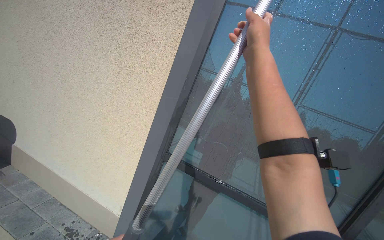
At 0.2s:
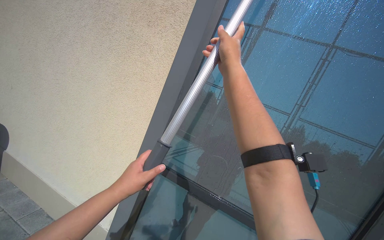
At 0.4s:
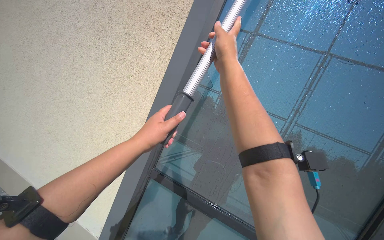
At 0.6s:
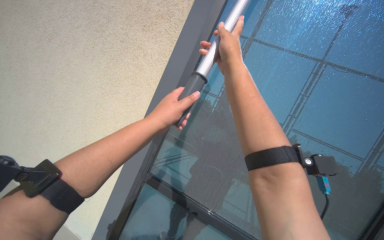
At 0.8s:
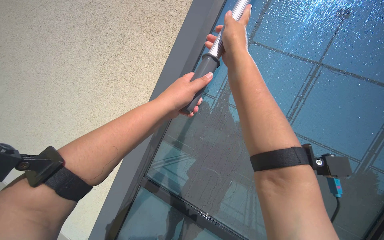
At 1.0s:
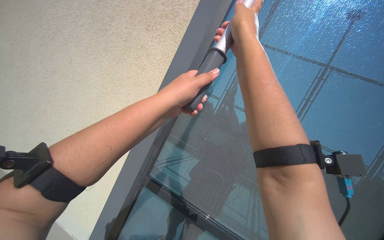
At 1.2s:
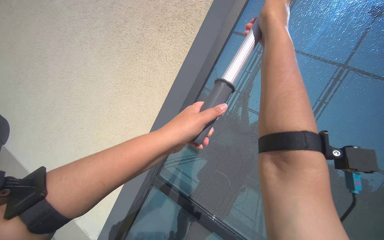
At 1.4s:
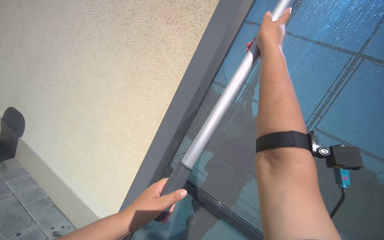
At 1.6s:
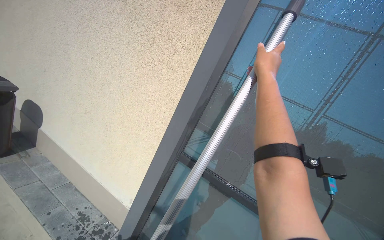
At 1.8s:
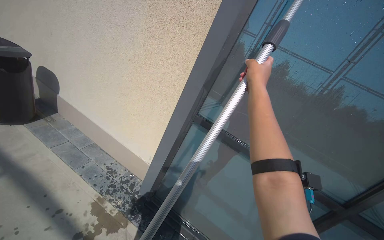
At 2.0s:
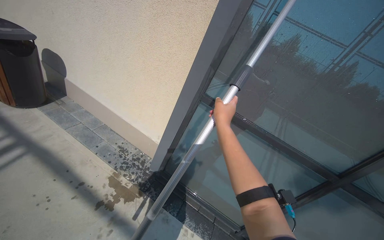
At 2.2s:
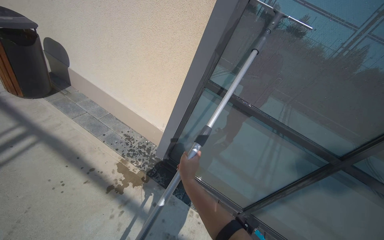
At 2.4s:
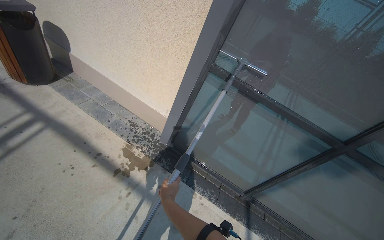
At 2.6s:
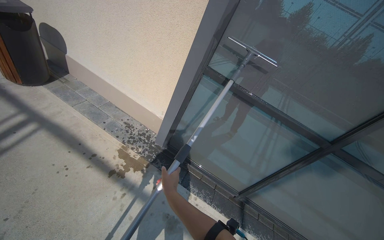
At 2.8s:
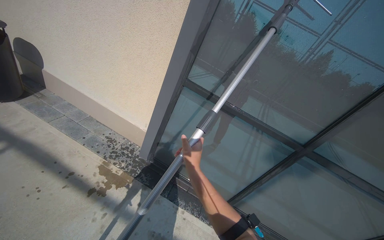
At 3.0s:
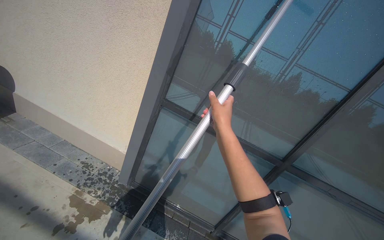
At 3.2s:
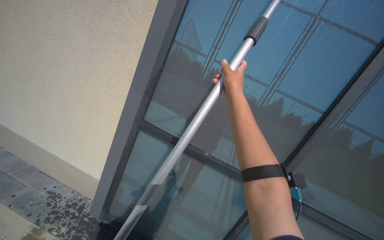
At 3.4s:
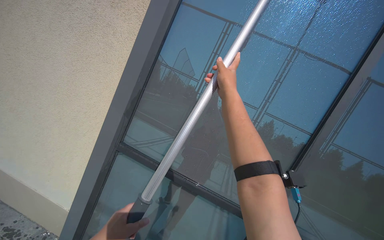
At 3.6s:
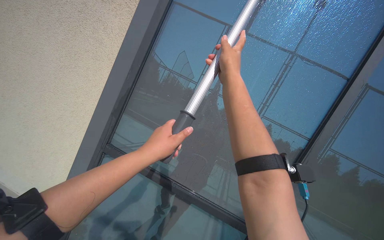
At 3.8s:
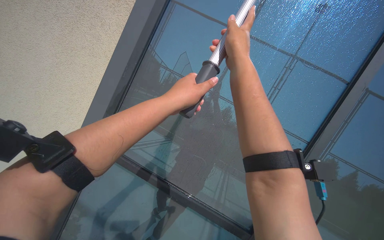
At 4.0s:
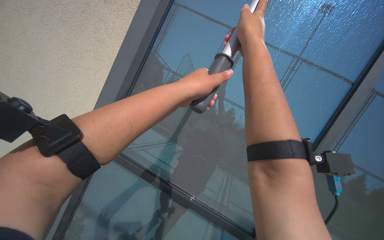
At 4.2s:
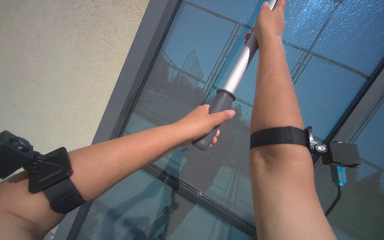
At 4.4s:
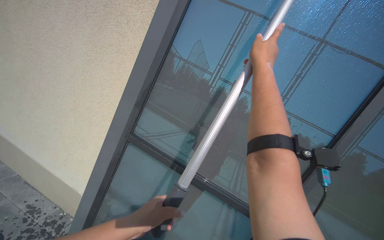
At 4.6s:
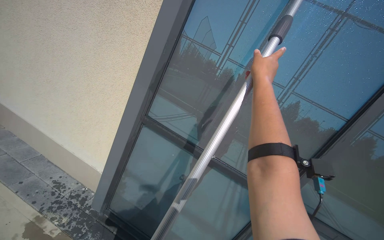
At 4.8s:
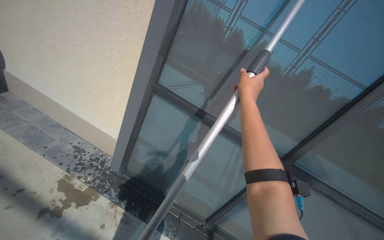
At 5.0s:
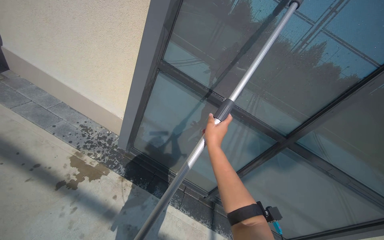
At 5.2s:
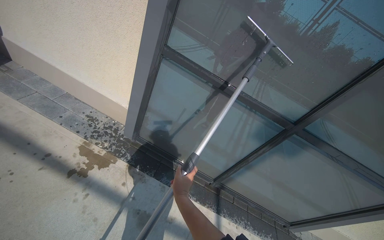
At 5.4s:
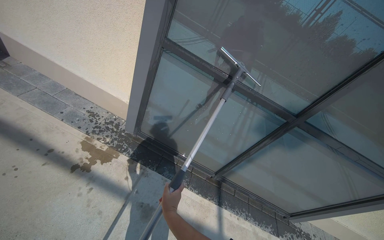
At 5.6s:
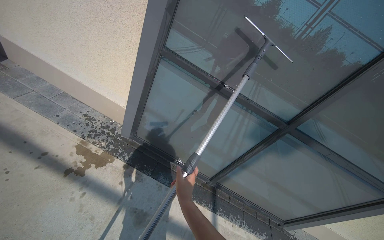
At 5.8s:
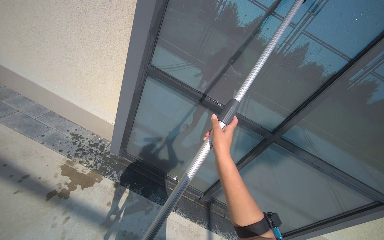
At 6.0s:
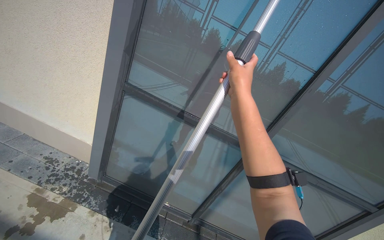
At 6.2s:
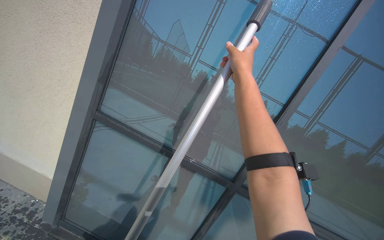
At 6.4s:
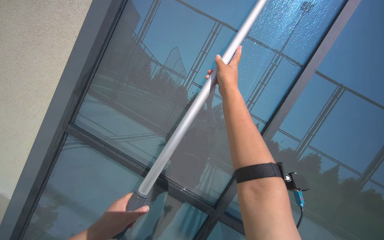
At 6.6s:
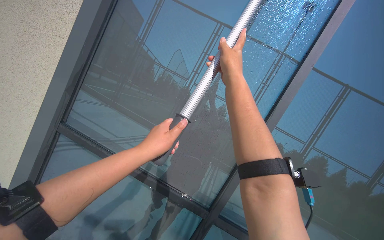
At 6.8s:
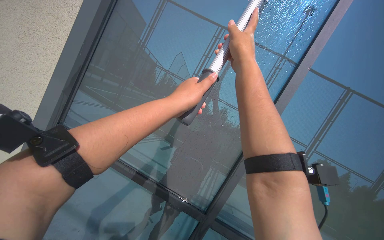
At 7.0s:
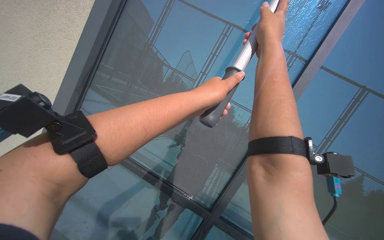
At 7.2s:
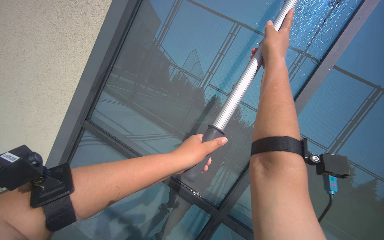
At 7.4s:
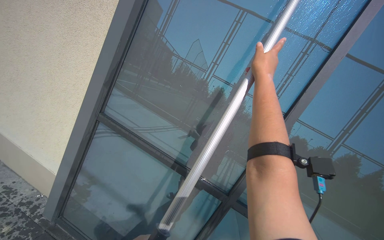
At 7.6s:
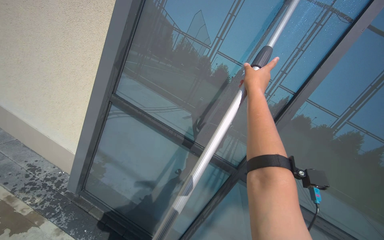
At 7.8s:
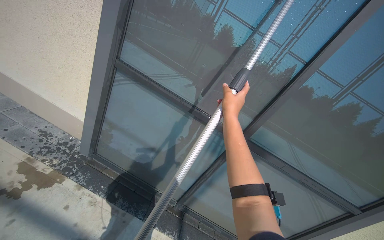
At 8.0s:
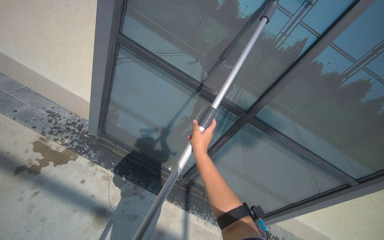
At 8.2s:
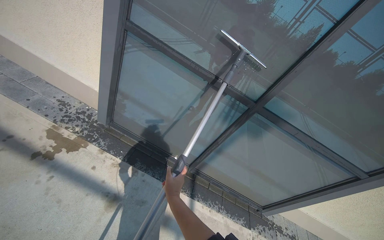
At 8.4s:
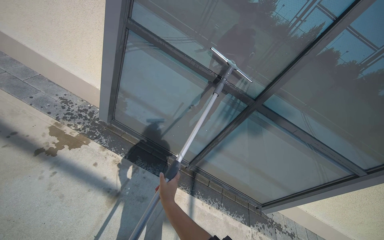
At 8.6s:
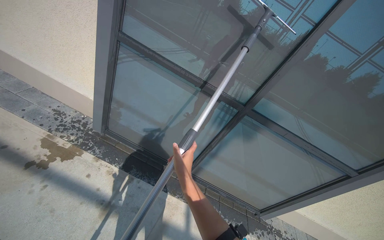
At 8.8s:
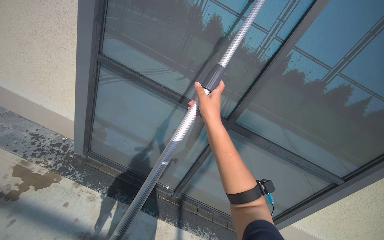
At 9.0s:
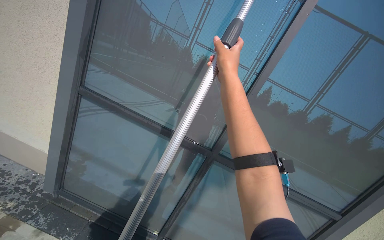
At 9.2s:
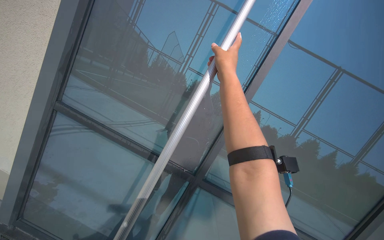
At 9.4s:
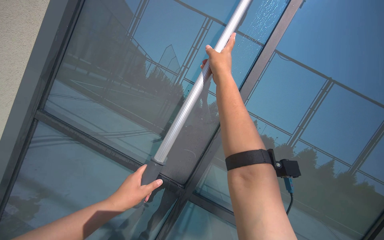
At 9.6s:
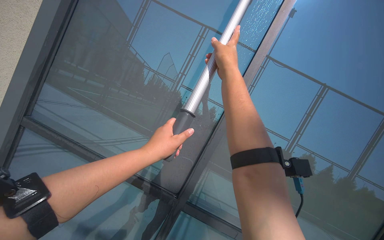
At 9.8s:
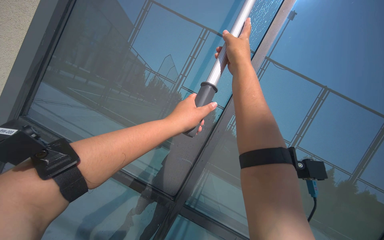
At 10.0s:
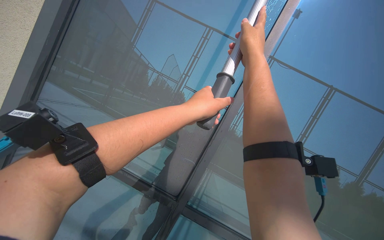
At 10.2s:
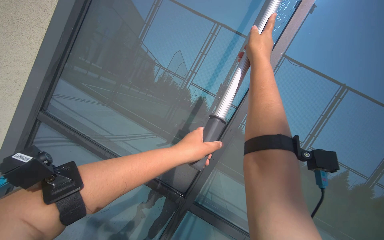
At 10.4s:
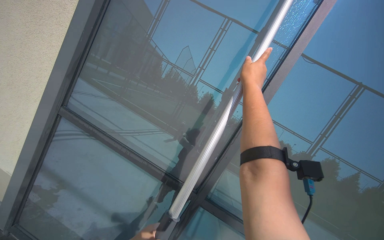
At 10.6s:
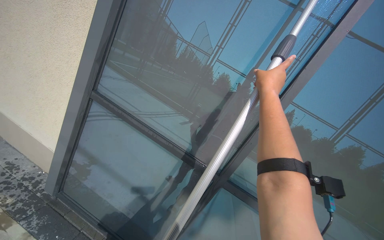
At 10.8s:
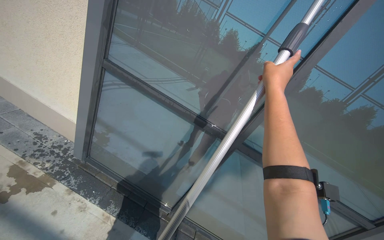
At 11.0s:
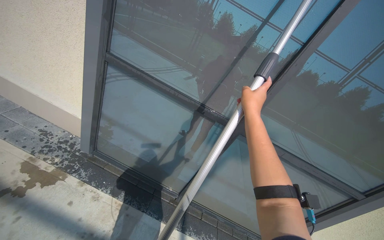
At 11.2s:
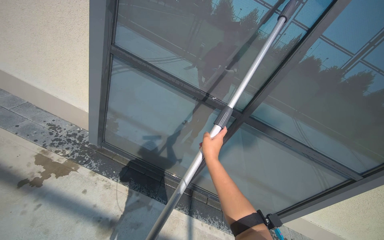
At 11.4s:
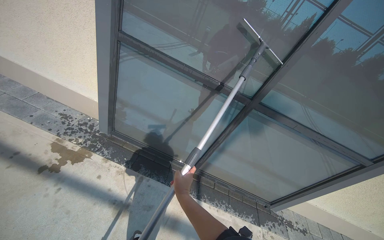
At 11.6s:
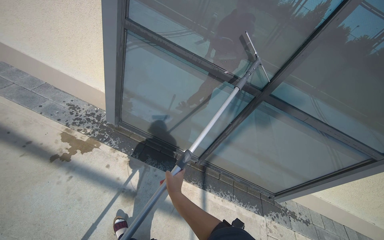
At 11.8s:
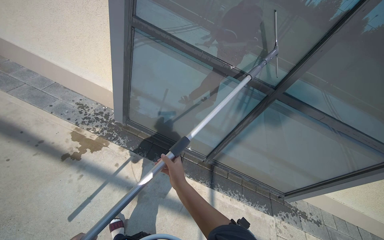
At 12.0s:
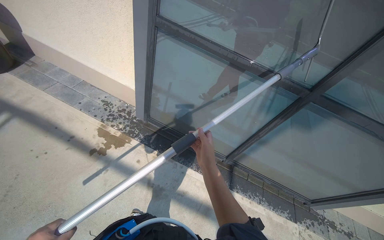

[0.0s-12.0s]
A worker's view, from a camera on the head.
Job: wiping surfaces.
The whole recording: Cleaning glass window with squeegee. The worker cleans the glass window using a squeegee, then a long pole with a squeegee attachment.
1.6s to 3.0s: The view tips downward by about 15 degrees.
3.0s to 4.4s: The wearer looks about 15 degrees further upward. The right hand goes roughly 40 cm to the right and up the picture.
4.4s to 6.0s: The camera pitches downward, by some 20 degrees.
6.0s to 7.6s: The right hand goes nearer and farther, about 10 cm each way, reversing 2 times.
7.6s to 9.0s: The right hand reaches some 60 cm down the picture, then returns.
9.0s to 10.4s: The wearer looks about 15 degrees further upward. The right hand goes roughly 15 cm to the right.
10.4s to 12.0s: The camera sweeps to the left, by roughly 20 degrees. The view tips downward by approximately 40 degrees.

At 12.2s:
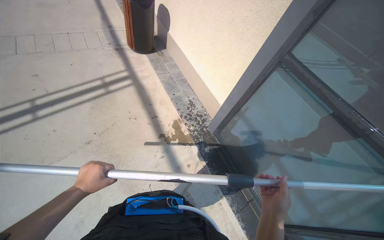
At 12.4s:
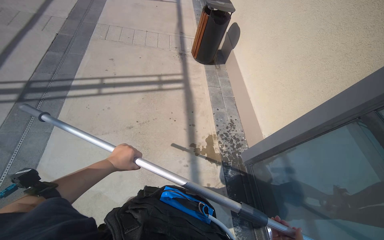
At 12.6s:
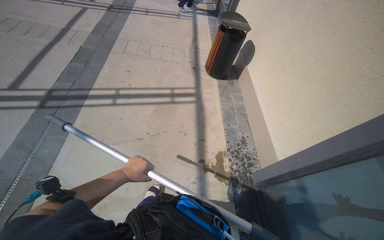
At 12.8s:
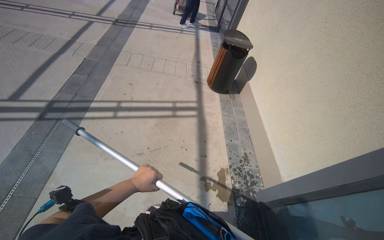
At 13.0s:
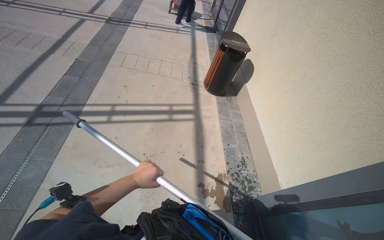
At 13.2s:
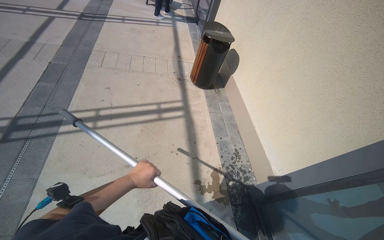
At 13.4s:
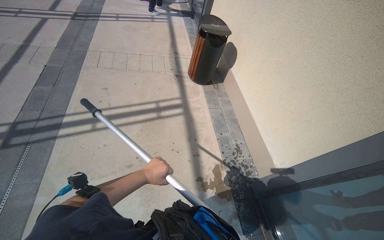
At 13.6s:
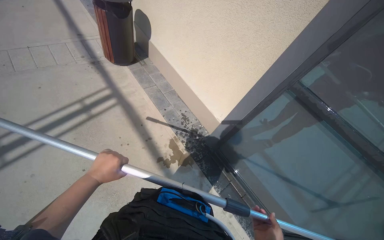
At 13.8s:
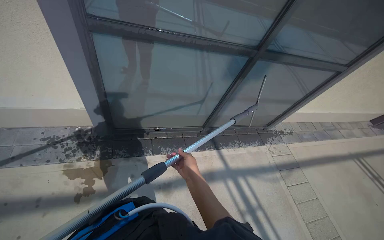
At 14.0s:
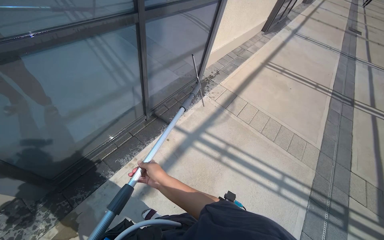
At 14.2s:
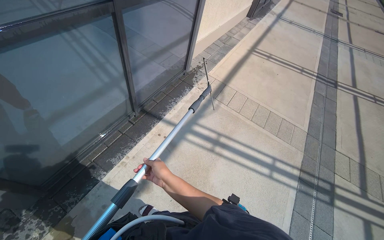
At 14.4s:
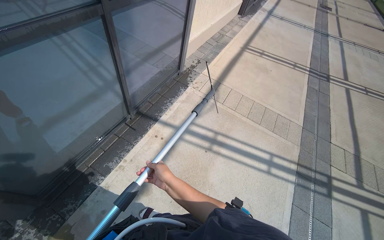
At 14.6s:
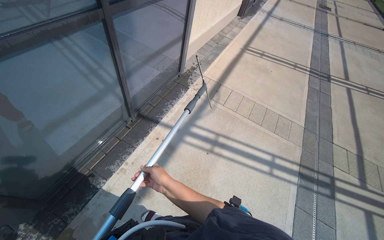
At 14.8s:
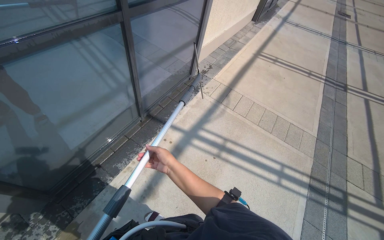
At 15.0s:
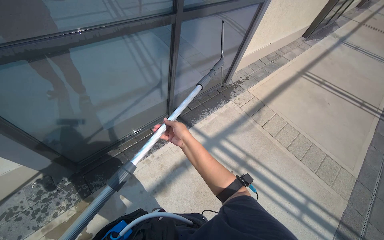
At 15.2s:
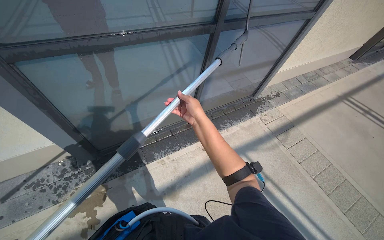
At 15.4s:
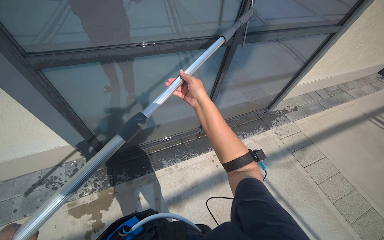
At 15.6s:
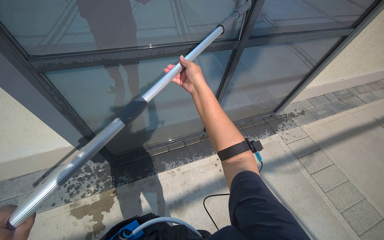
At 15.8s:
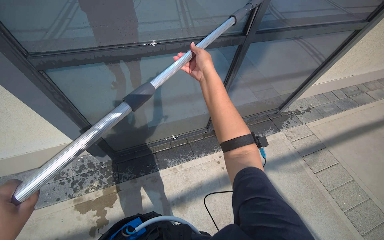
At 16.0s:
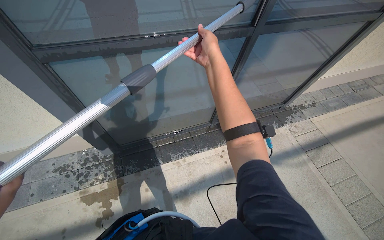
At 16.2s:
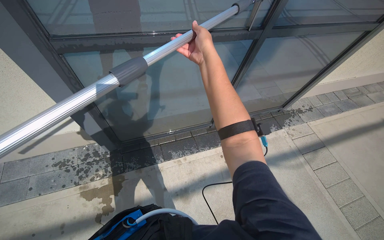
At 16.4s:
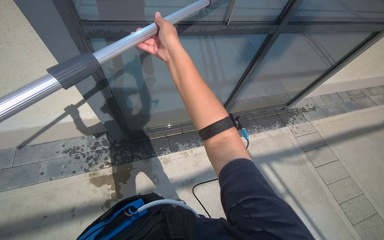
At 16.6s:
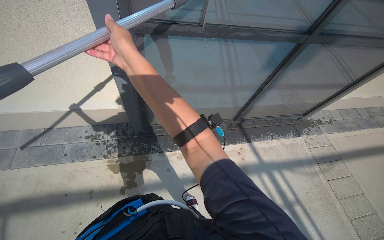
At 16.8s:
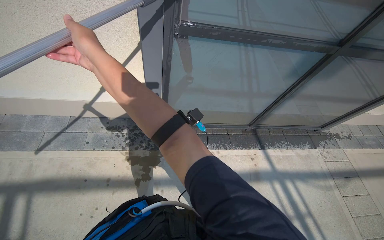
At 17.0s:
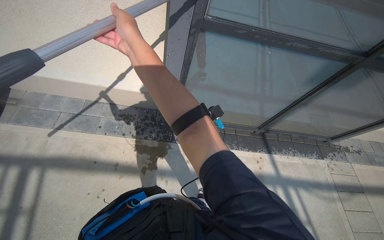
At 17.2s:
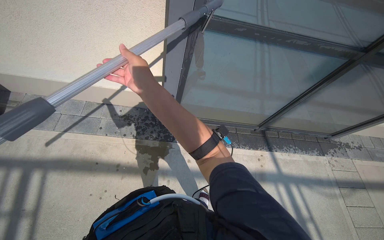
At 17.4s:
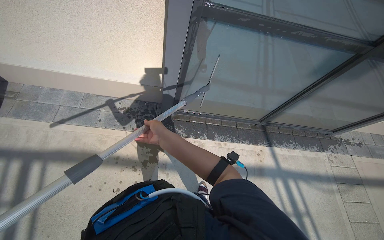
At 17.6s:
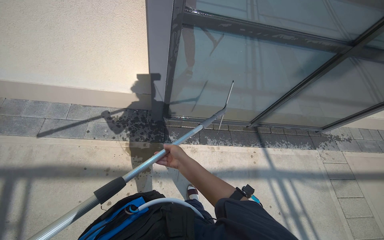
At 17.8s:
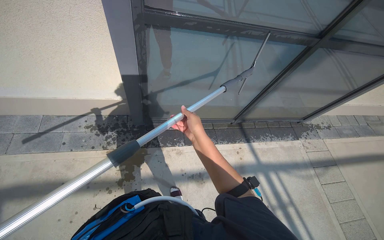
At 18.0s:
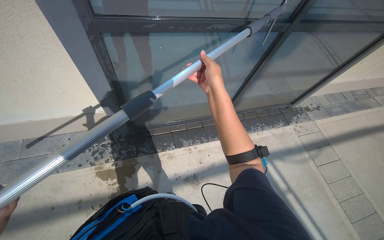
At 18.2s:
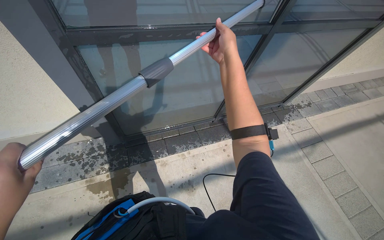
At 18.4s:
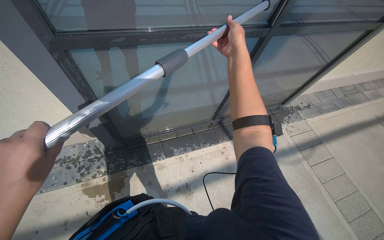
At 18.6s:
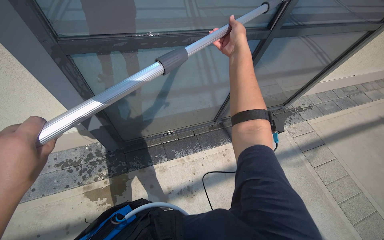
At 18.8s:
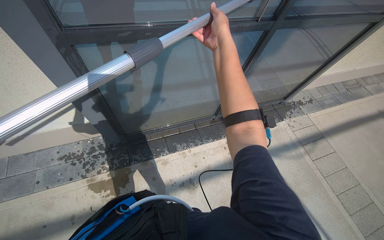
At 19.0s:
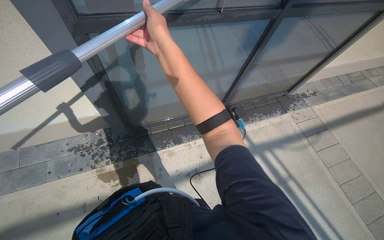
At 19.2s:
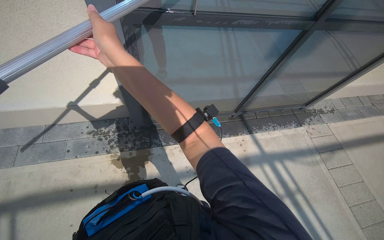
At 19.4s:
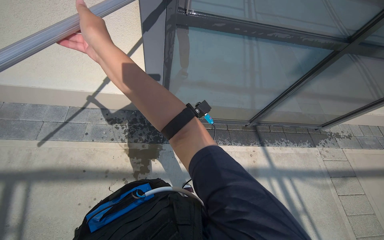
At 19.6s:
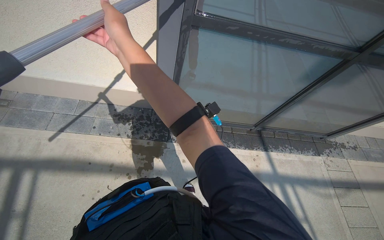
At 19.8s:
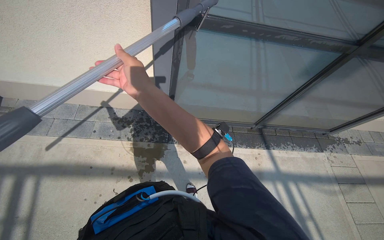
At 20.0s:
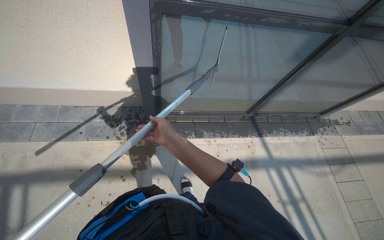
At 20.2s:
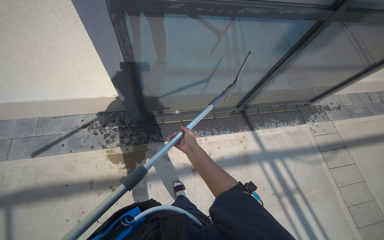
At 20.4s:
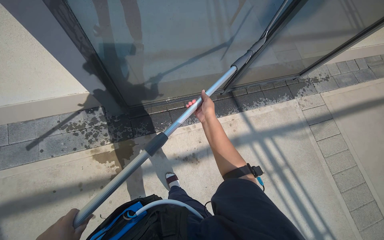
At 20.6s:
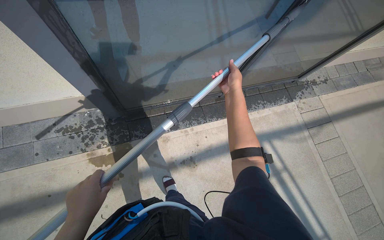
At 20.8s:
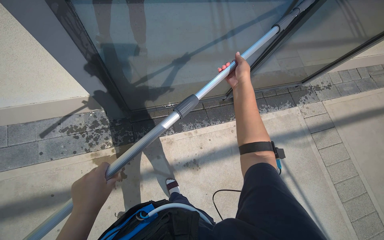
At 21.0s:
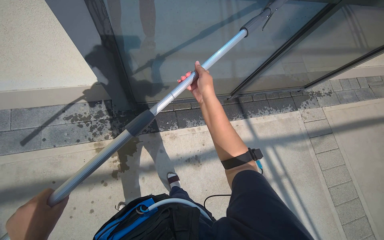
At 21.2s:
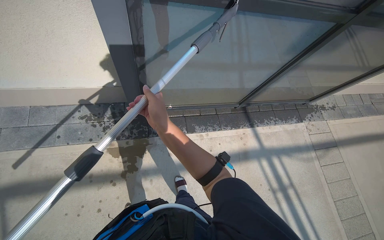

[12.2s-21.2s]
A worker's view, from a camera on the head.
Job: wiping surfaces.
The whole recording: Cleaning glass window with squeegee. The worker cleans the glass window using a squeegee, then a long pole with a squeegee attachment.
12.2s to 13.8s: The head rotates roughly 50 degrees to the right.
15.2s to 16.6s: The right hand shifts about 60 cm to the left and nearer to the camera.
16.6s to 18.2s: The right hand is displaced to the right by about 50 cm, and moves some 35 cm down the picture and comes back.
18.2s to 19.8s: The right hand travels to the left and down the picture by approximately 70 cm.
19.8s to 21.2s: The right hand is displaced farther from the camera by roughly 20 cm, and travels to the right and back again, about 60 cm each way.
